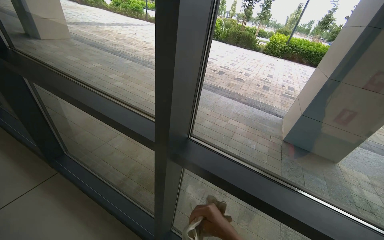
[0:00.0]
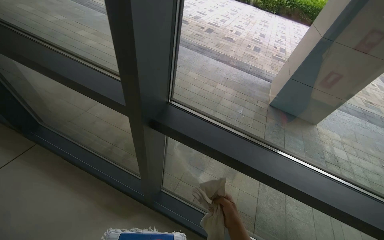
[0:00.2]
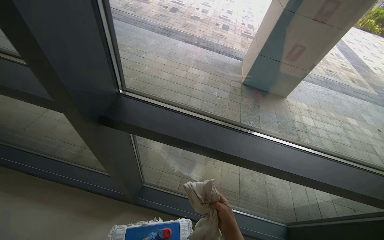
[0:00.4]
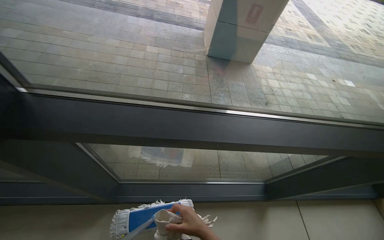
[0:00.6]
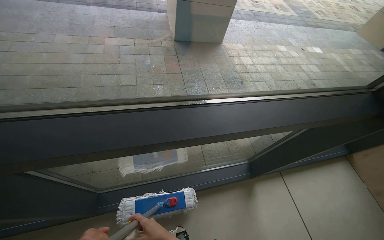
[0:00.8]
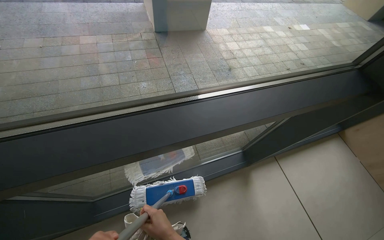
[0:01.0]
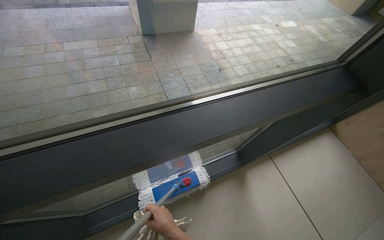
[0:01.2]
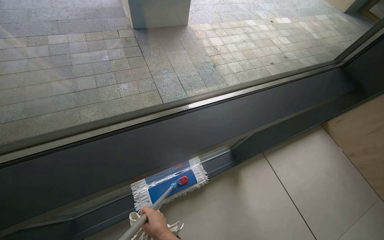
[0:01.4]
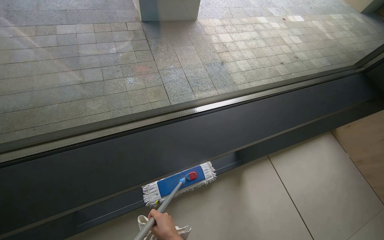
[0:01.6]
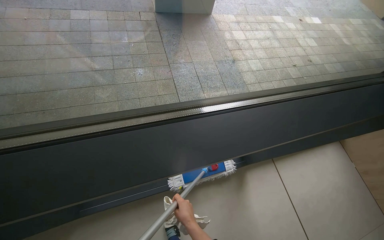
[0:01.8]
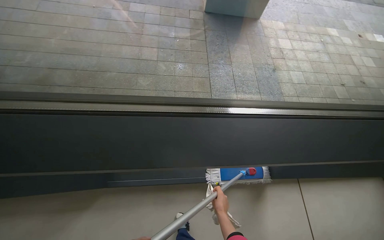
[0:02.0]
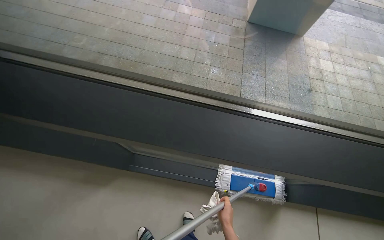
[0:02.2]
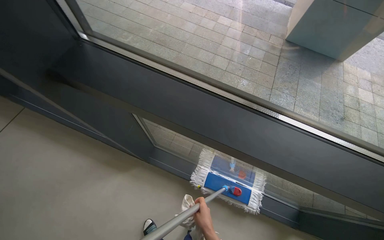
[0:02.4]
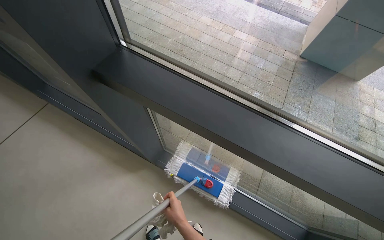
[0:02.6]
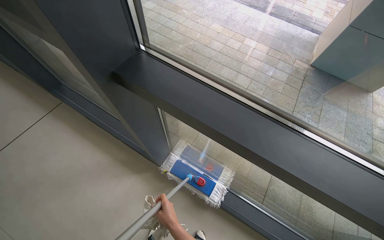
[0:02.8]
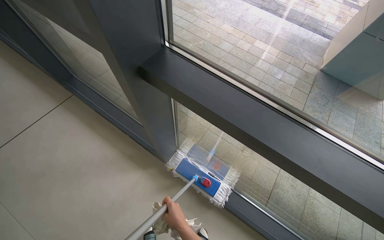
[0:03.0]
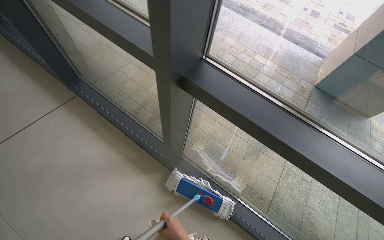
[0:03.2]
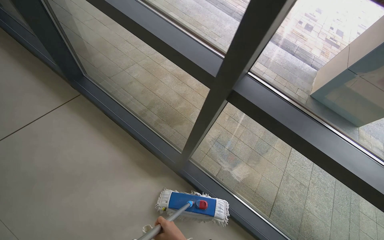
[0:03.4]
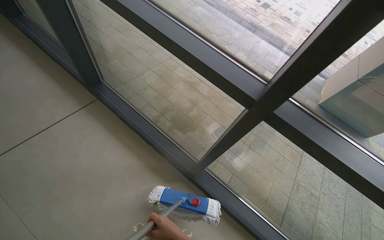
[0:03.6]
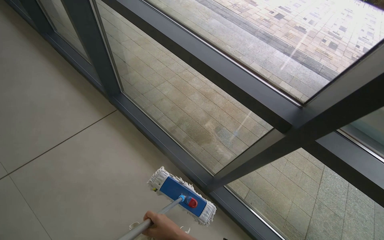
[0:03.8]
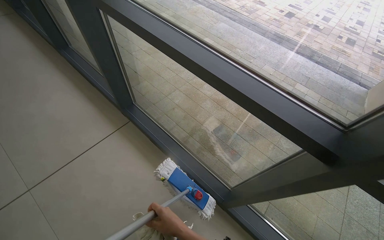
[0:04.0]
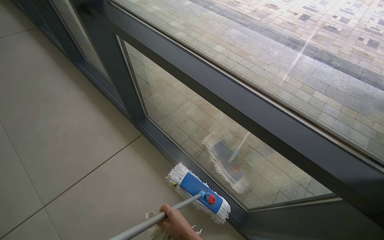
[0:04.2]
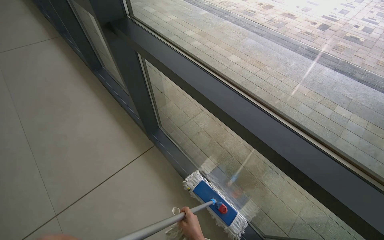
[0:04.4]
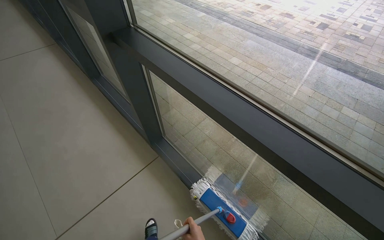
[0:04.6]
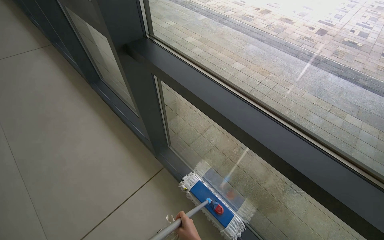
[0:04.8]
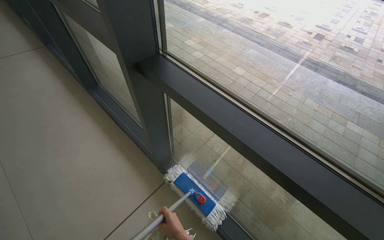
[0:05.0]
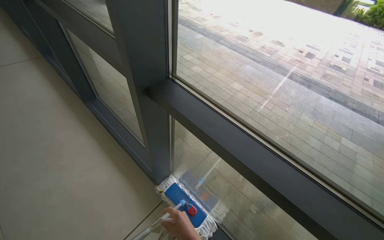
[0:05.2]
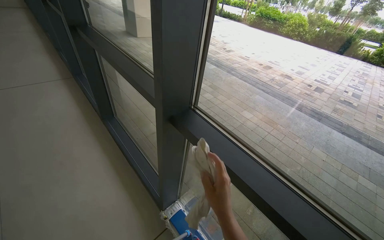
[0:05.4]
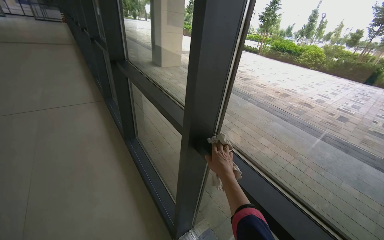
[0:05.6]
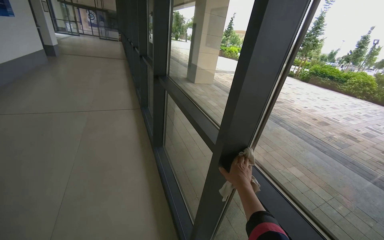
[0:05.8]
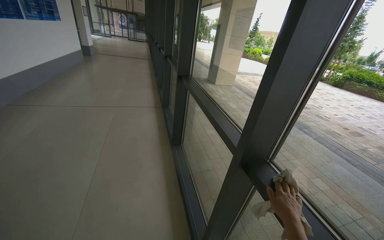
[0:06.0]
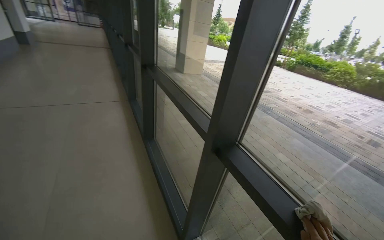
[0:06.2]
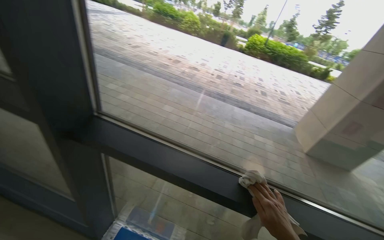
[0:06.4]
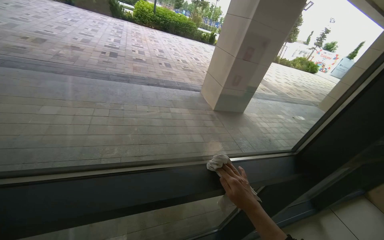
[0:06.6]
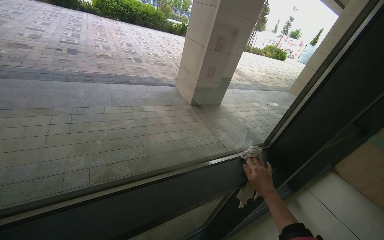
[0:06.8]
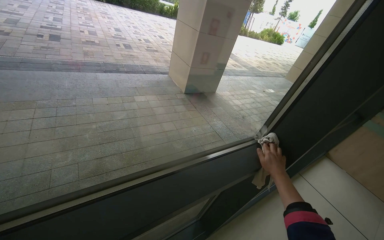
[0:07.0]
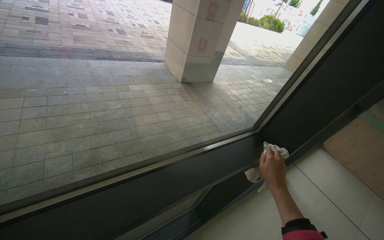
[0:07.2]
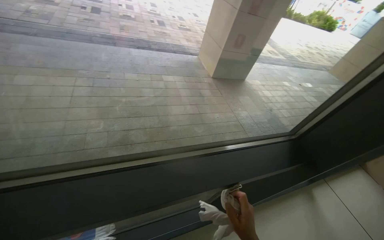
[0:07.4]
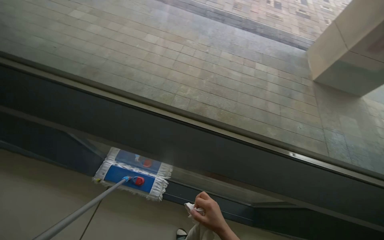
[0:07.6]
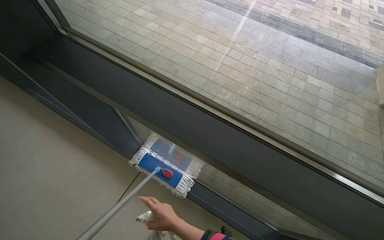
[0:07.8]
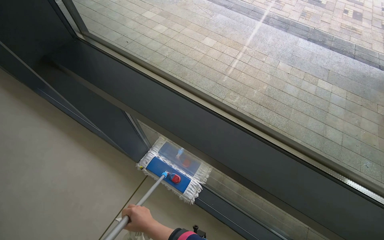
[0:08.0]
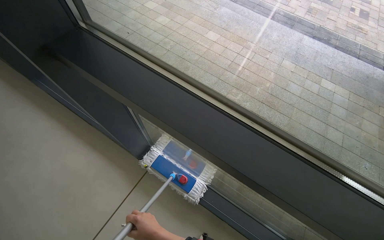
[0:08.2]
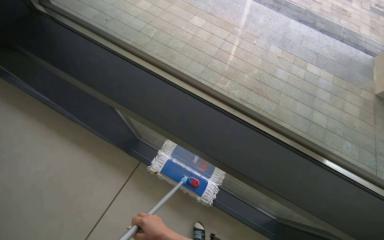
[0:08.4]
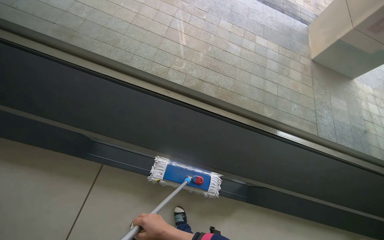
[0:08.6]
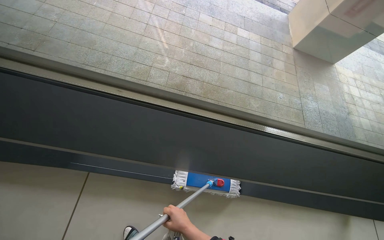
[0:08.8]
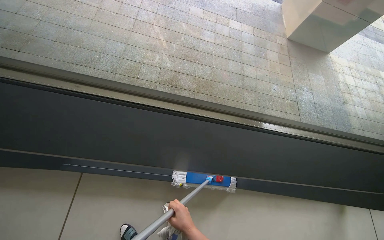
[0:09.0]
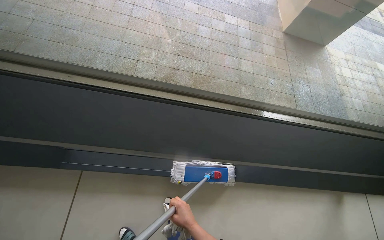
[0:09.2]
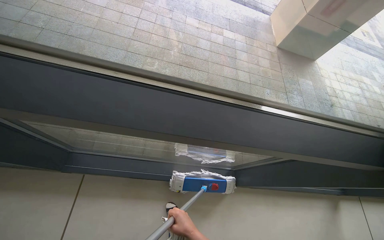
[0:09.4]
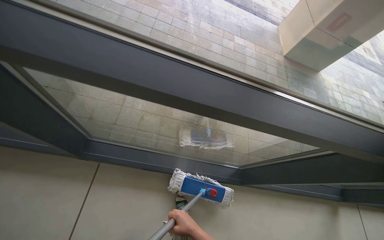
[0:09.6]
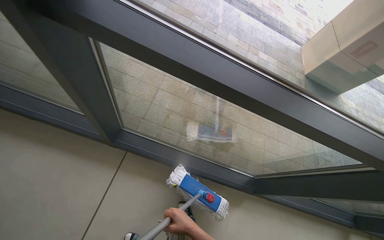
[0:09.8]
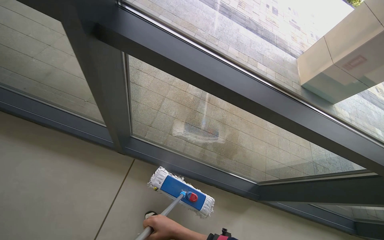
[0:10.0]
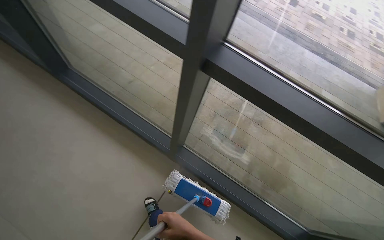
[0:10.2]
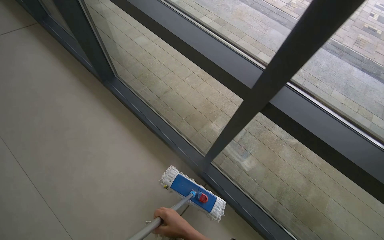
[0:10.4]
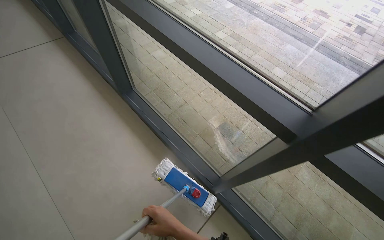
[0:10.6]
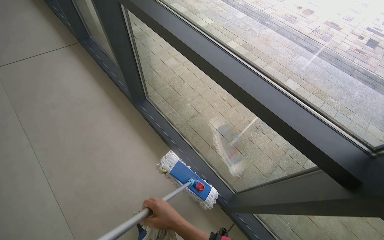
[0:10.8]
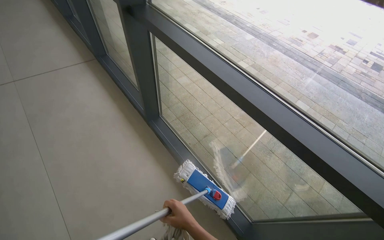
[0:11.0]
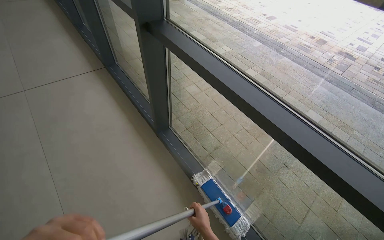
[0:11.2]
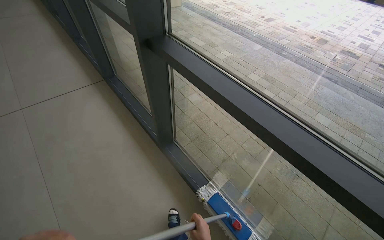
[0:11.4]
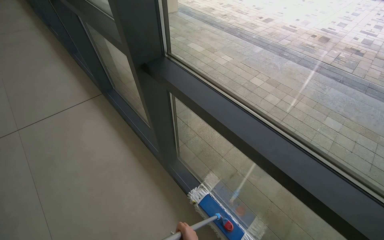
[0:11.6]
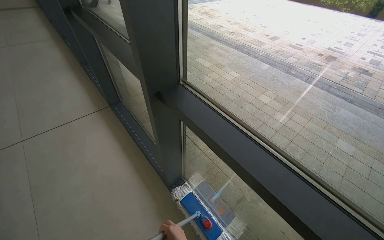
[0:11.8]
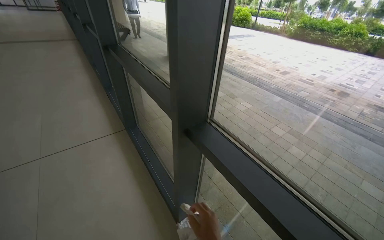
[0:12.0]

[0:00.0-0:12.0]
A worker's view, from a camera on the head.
Job: cleaning windows.
The whole recording: Cleaning large window frame. The worker mops the lower glass panels and wipes the frames of large windows.
0:00.0 to 0:01.6: The head travels roughly 50 cm. The wearer's head swings about 45 degrees to the right. The wearer looks approximately 35 degrees further downward.
0:01.6 to 0:03.0: The head rotates about 55 degrees to the left.
0:09.0 to 0:10.4: The wearer moves some 50 cm. The wearer's head swings some 35 degrees to the left. The view tilts about 20 degrees upward.
0:10.4 to 0:12.0: The head travels roughly 50 cm. The view tilts roughly 30 degrees upward.

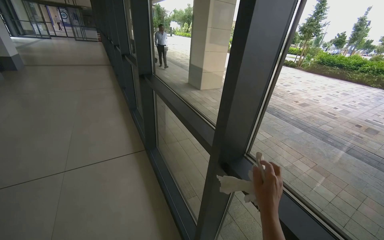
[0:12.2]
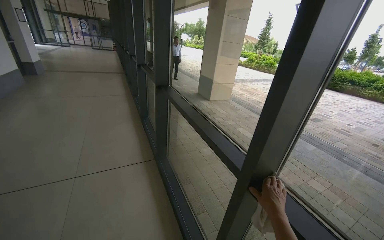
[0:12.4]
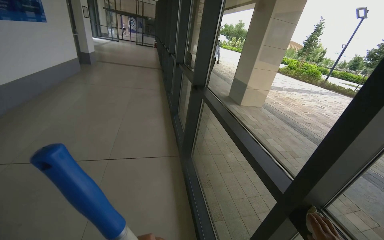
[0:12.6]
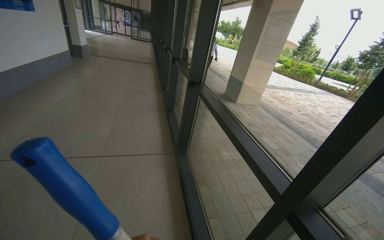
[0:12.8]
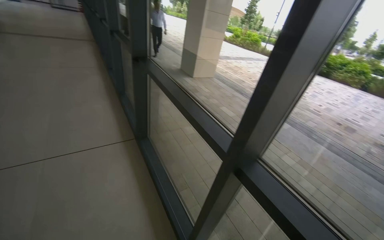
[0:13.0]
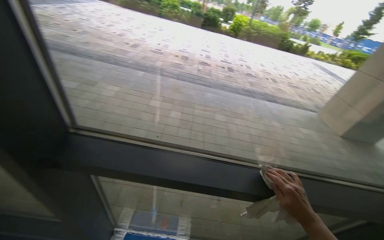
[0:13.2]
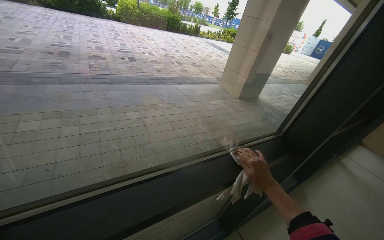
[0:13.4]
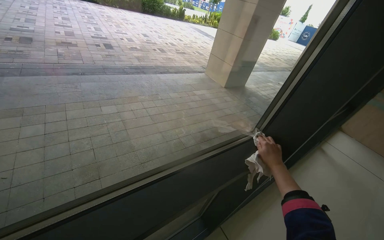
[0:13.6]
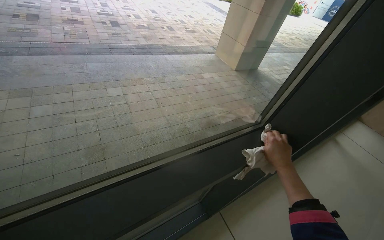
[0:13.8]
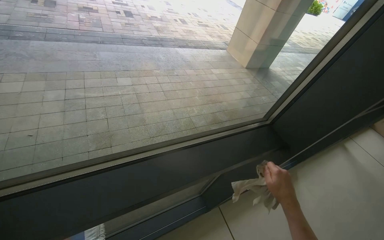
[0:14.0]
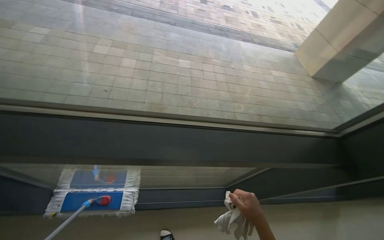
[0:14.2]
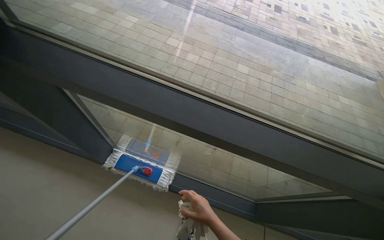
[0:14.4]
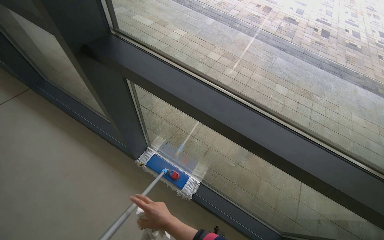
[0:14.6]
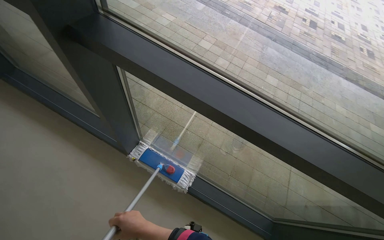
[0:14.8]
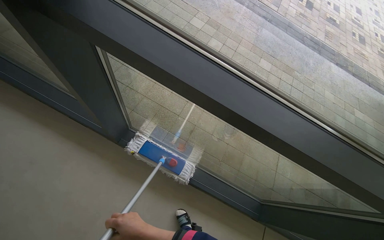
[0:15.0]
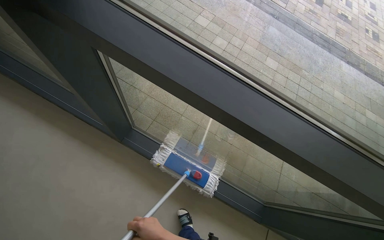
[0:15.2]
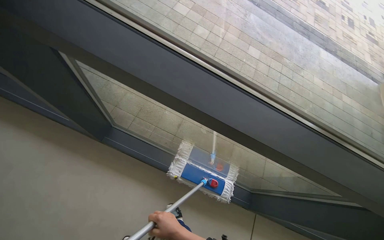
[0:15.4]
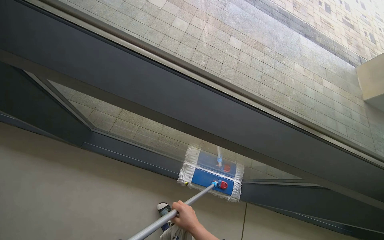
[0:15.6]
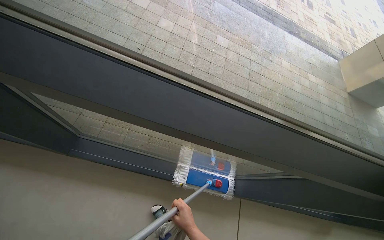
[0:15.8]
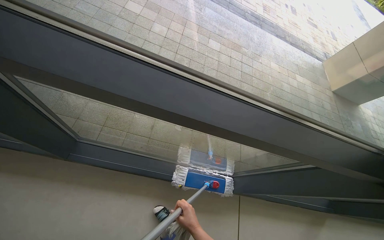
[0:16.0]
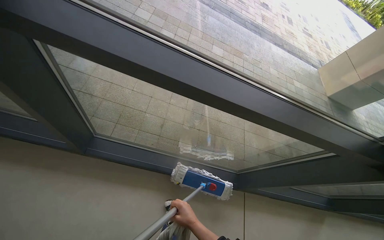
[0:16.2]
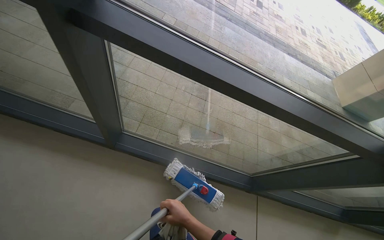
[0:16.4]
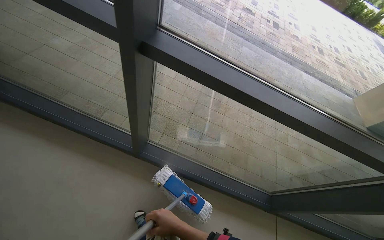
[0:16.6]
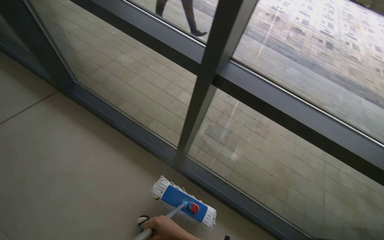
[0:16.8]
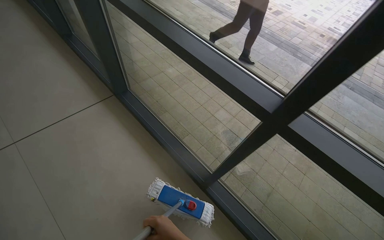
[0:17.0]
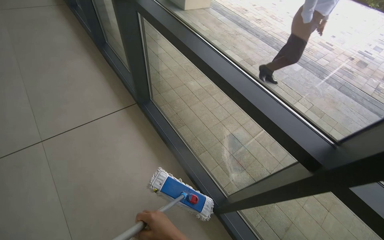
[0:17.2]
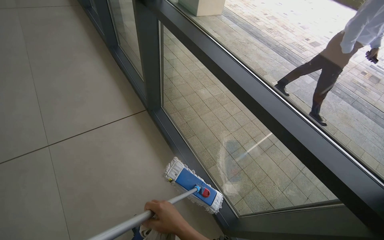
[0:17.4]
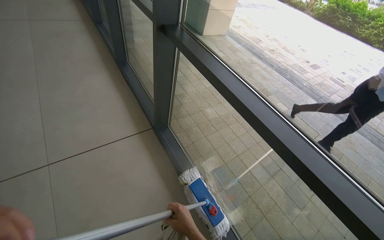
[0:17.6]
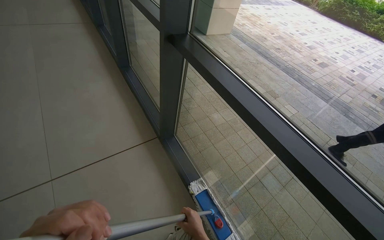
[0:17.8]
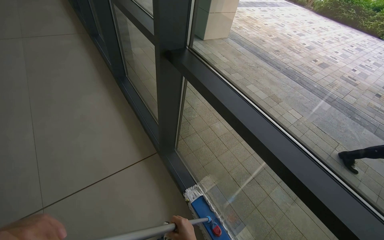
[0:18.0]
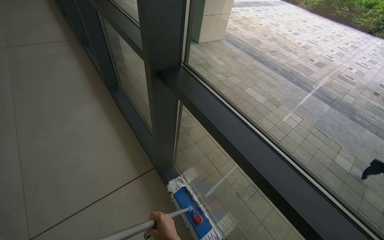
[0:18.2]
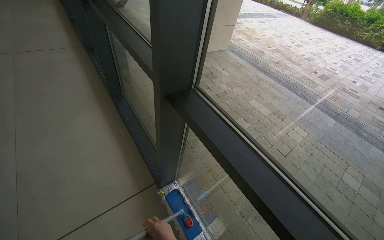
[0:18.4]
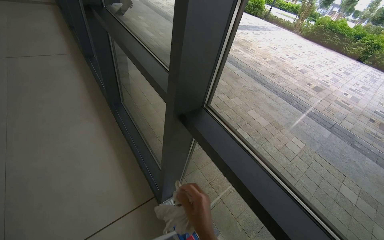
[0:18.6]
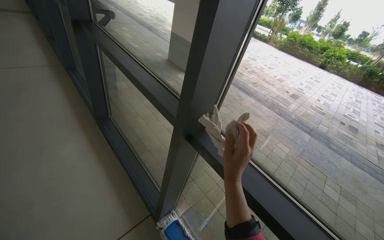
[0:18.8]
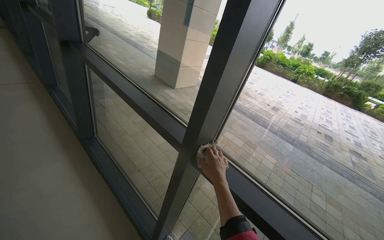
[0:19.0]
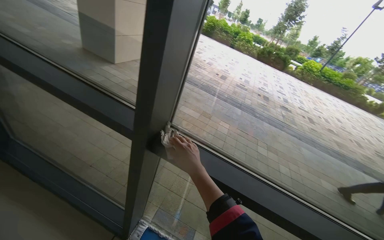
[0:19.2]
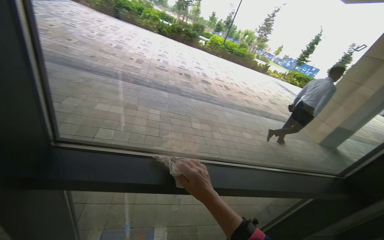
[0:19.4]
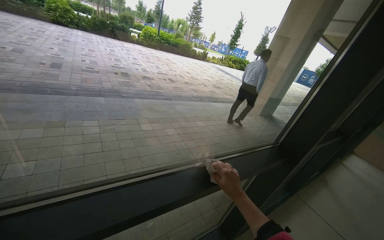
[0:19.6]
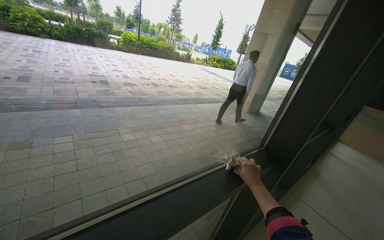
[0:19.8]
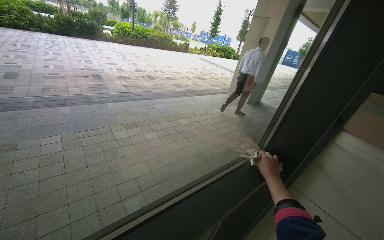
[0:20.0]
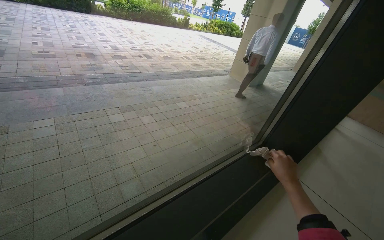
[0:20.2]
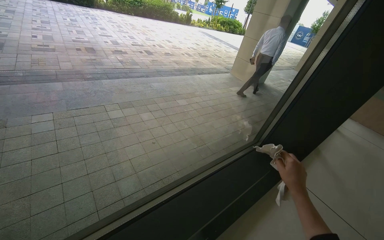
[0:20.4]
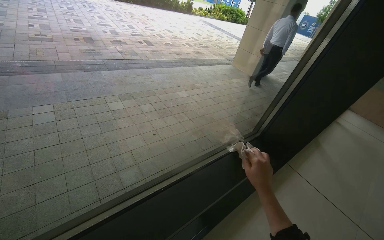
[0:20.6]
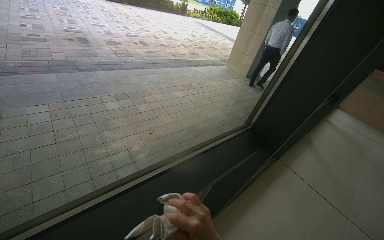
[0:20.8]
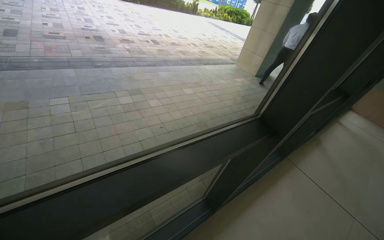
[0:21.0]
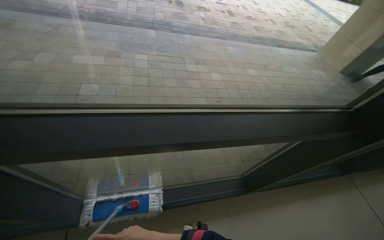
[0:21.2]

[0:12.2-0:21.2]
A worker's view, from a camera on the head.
Job: cleaning windows.
The whole recording: Cleaning large window frame. The worker mops the lower glass panels and wipes the frames of large windows.
0:12.2 to 0:13.8: The head travels about 40 cm. The head rotates about 85 degrees to the right. The camera pitches downward, by roughly 35 degrees.
0:13.8 to 0:15.2: The camera travels approximately 50 cm. The wearer's head swings approximately 55 degrees to the left.
0:15.2 to 0:16.6: The right hand travels farther from the camera and back again, some 20 cm each way.
0:16.6 to 0:18.2: The wearer moves roughly 60 cm. The wearer's head swings roughly 25 degrees to the left. The wearer looks some 15 degrees further upward.
0:18.2 to 0:19.8: The head turns to the right by some 85 degrees.
0:19.8 to 0:21.2: The head turns to the left by roughly 25 degrees. The camera pitches downward, by roughly 20 degrees.
